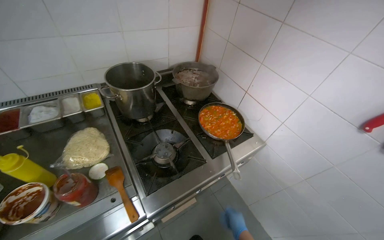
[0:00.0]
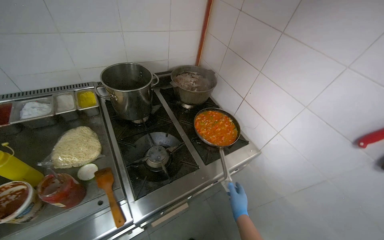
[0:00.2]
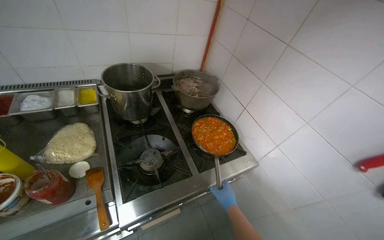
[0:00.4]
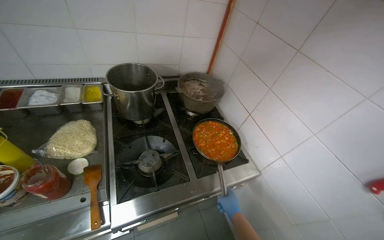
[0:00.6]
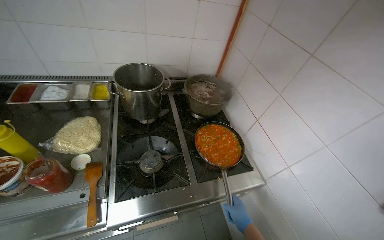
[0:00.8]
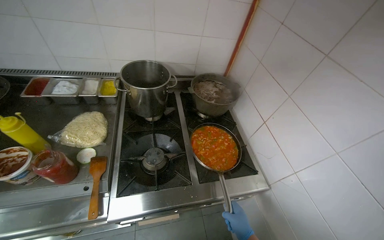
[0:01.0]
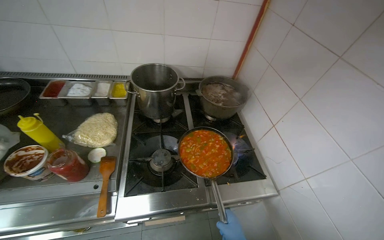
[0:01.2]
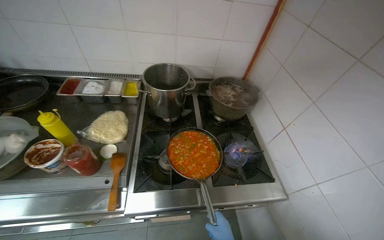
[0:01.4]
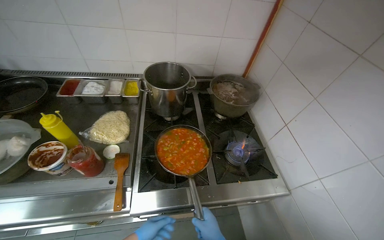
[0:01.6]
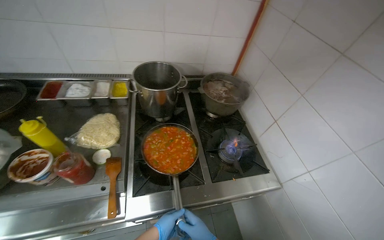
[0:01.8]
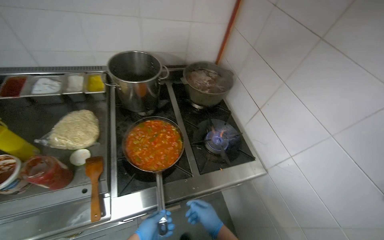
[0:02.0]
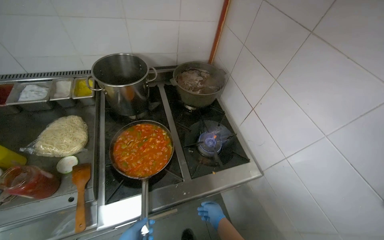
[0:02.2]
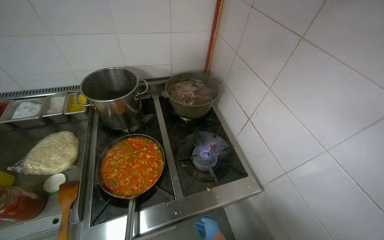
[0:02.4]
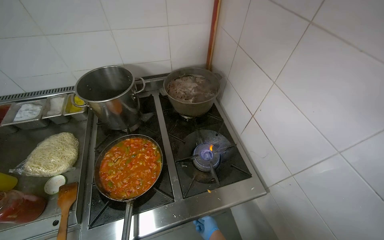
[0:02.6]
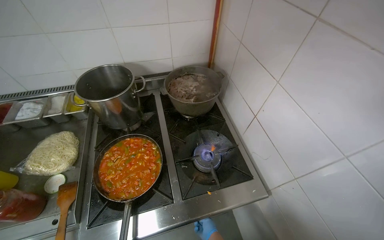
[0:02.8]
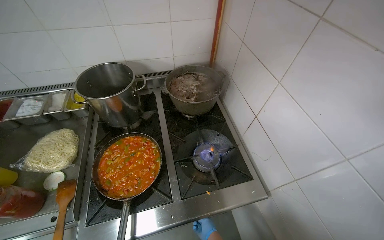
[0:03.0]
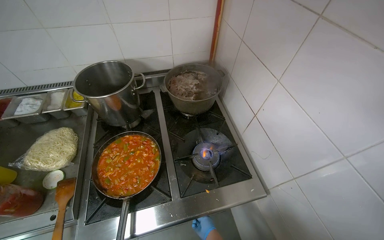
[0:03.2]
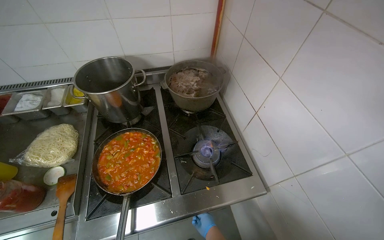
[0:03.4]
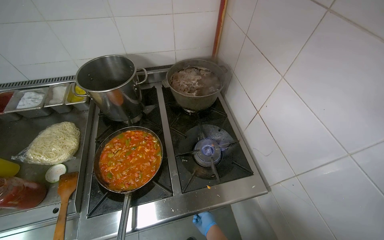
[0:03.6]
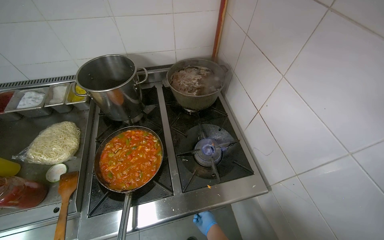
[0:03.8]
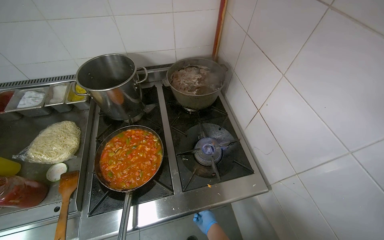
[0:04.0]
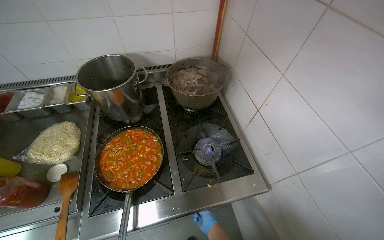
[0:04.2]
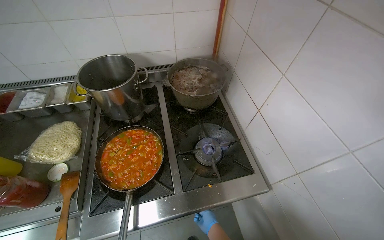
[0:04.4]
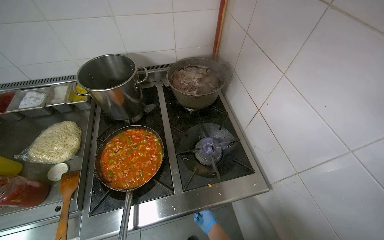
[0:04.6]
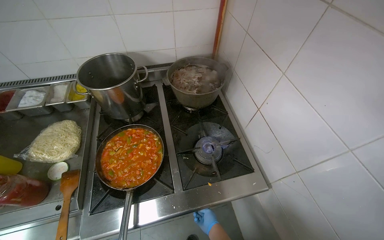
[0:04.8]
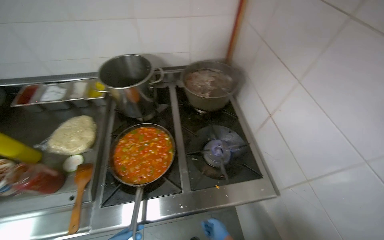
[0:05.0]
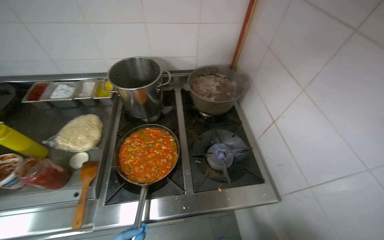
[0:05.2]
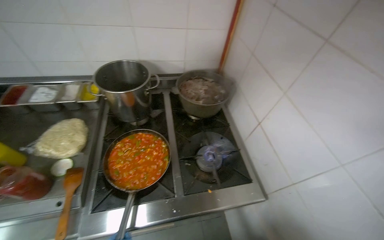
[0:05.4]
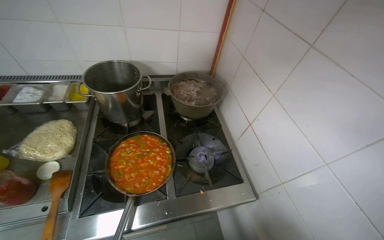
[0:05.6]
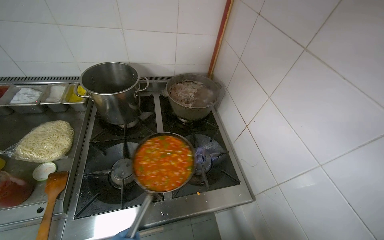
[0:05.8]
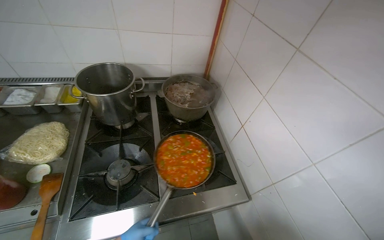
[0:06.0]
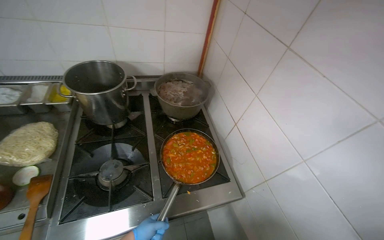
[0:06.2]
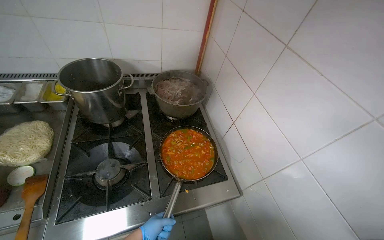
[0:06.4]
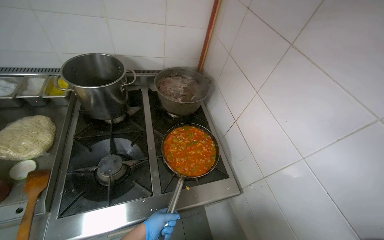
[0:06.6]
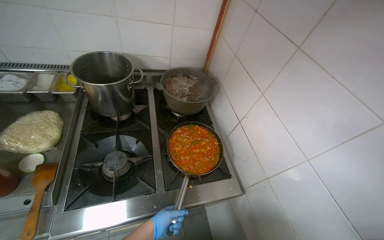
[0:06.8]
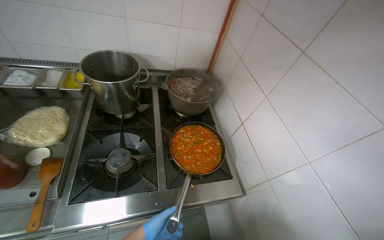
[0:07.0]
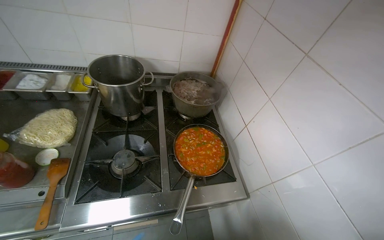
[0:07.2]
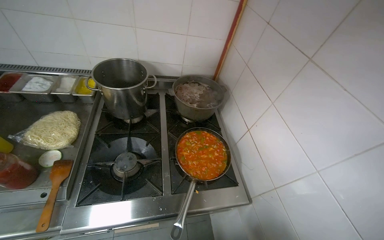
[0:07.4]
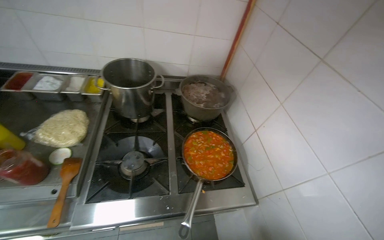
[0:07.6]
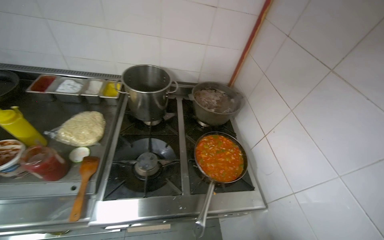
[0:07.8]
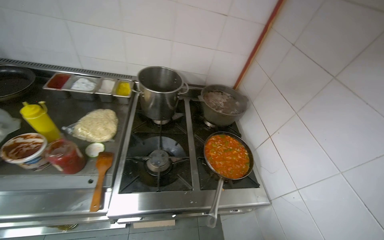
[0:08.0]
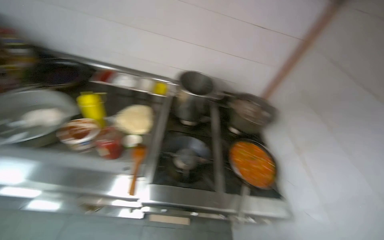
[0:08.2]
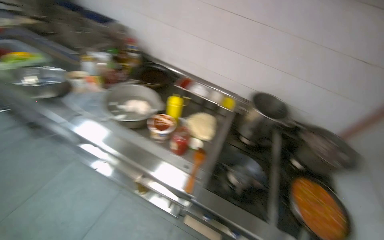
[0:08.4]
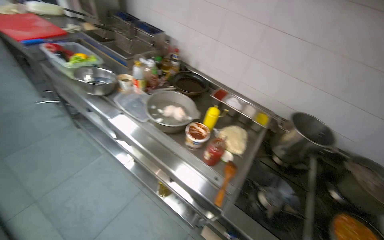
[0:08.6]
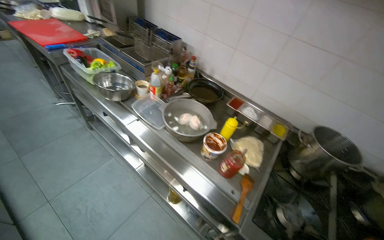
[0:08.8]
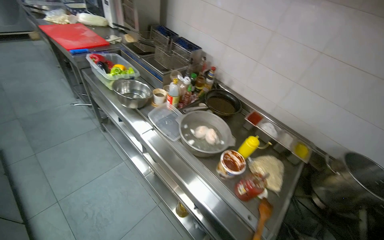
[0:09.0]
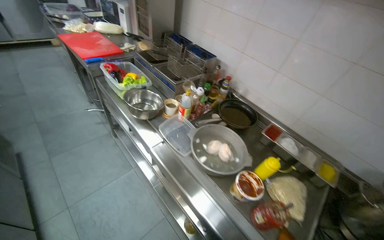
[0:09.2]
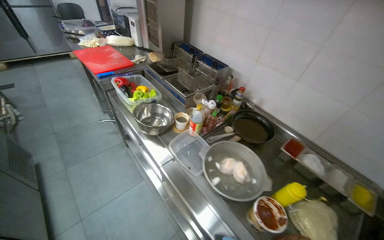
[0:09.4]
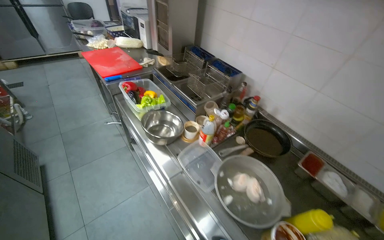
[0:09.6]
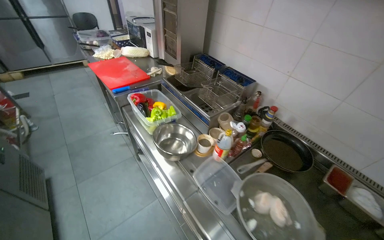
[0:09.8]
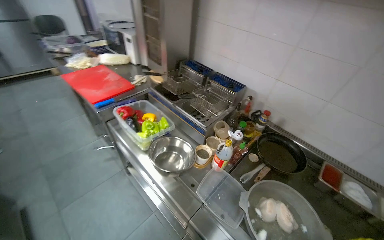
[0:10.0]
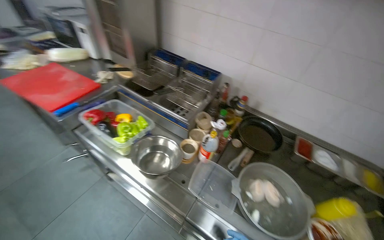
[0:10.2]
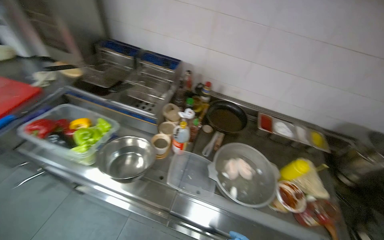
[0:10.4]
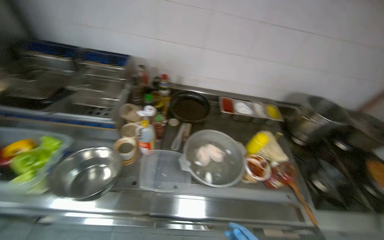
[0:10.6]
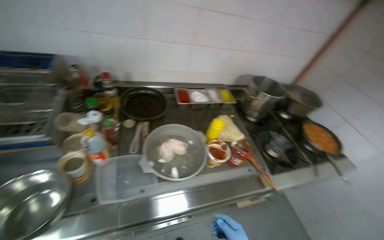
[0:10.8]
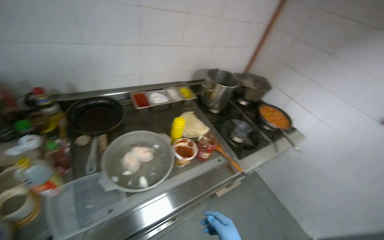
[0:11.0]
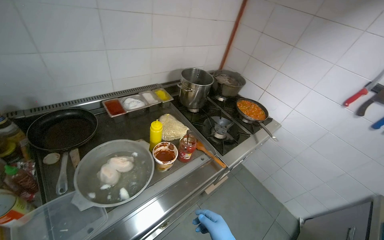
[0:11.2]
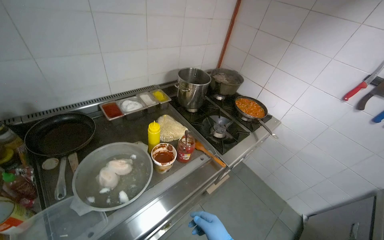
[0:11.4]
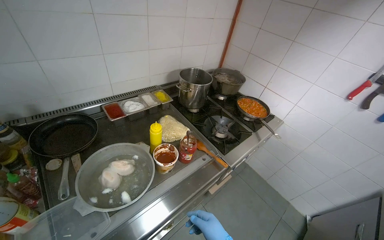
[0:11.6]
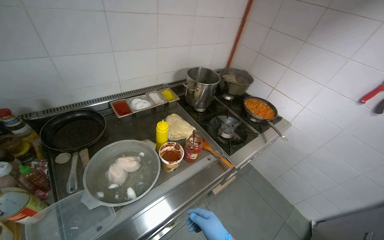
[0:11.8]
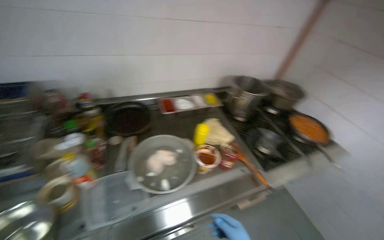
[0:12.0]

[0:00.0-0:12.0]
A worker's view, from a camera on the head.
Job: cooking food.
The whole recording: Adding and stirring vegetables in pan. The worker stirs the vegetables in a pan, tastes them, and adds sauce and seasoning.
0:00.0 to 0:01.6: The wearer's head swings some 25 degrees to the left.
0:07.6 to 0:09.0: The camera travels some 70 cm. The wearer's head swings roughly 50 degrees to the left. The view tilts about 15 degrees upward.
0:09.0 to 0:10.4: The camera is carried roughly 50 cm. The head turns to the right by some 25 degrees.
0:10.4 to 0:12.0: The head rotates approximately 40 degrees to the right.

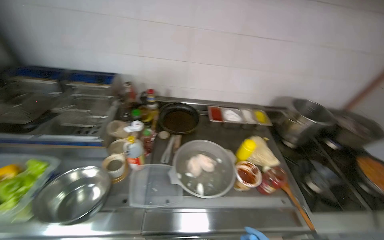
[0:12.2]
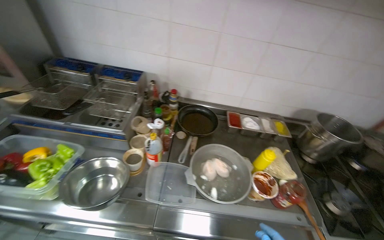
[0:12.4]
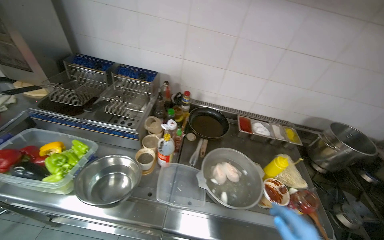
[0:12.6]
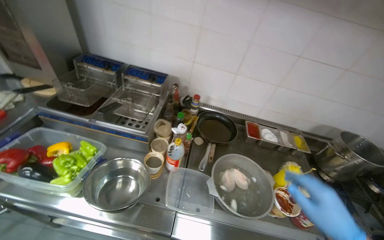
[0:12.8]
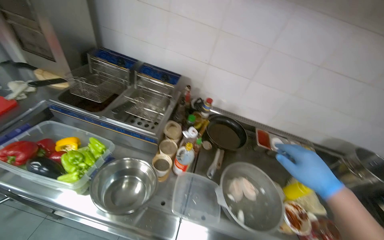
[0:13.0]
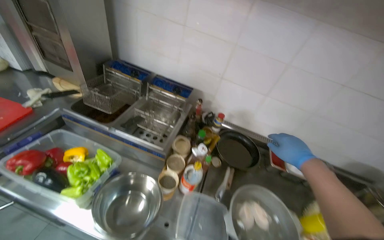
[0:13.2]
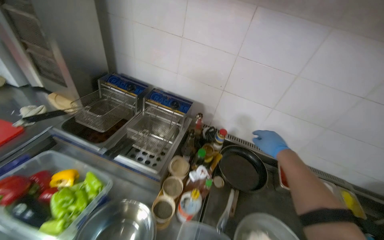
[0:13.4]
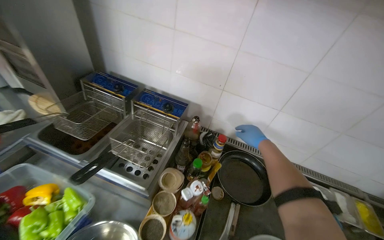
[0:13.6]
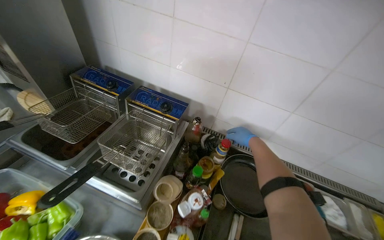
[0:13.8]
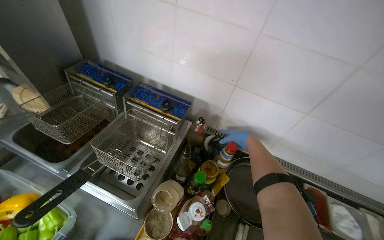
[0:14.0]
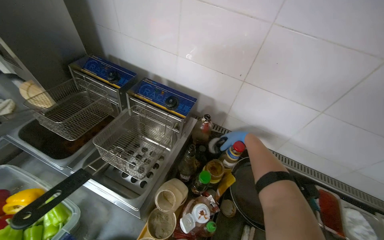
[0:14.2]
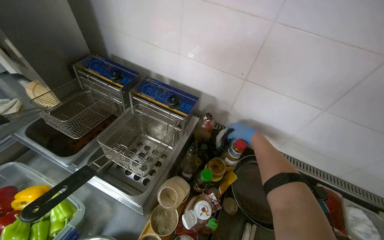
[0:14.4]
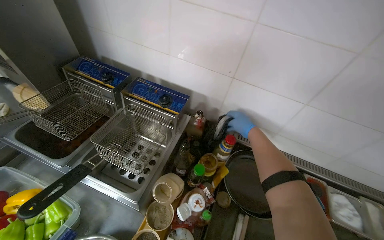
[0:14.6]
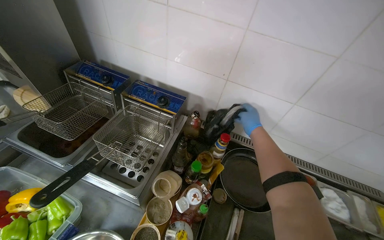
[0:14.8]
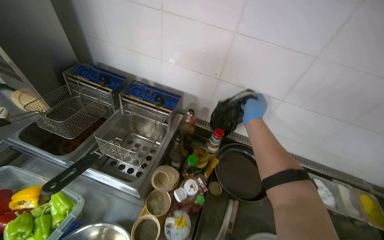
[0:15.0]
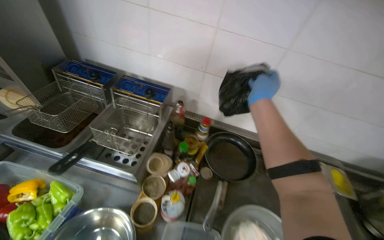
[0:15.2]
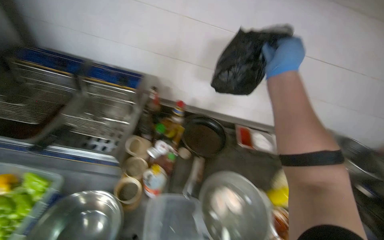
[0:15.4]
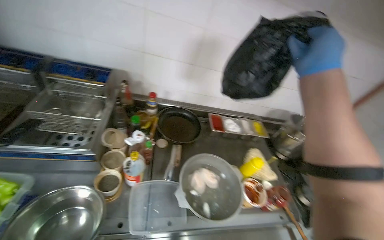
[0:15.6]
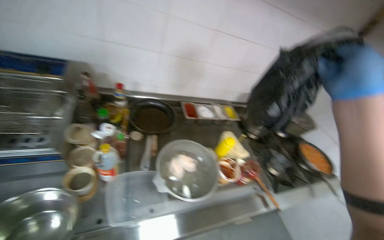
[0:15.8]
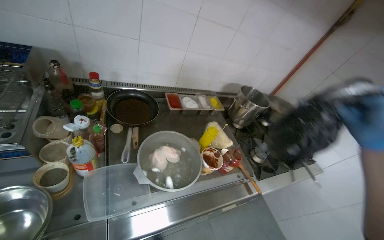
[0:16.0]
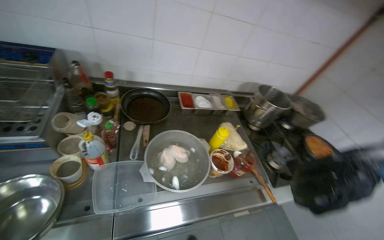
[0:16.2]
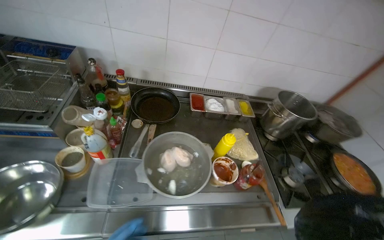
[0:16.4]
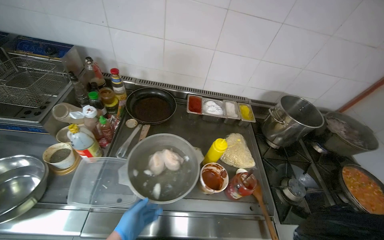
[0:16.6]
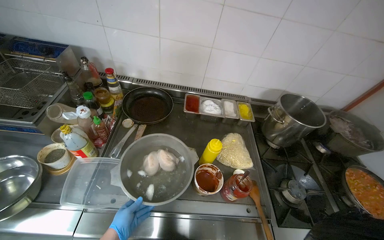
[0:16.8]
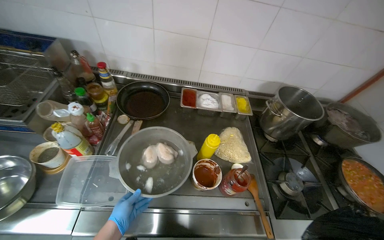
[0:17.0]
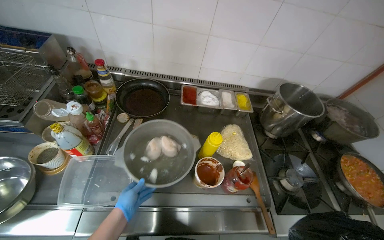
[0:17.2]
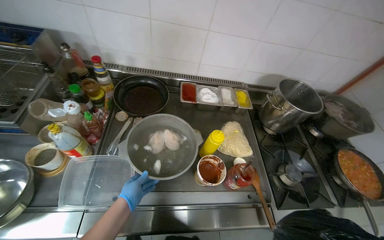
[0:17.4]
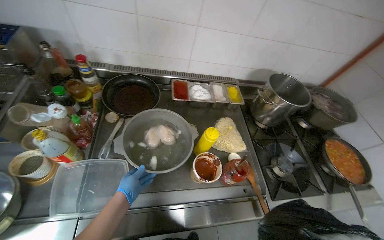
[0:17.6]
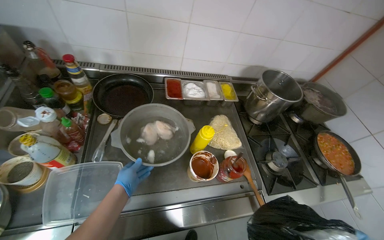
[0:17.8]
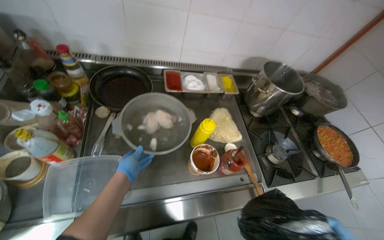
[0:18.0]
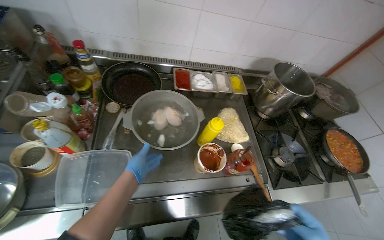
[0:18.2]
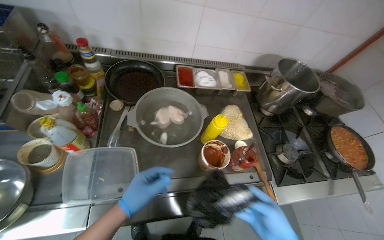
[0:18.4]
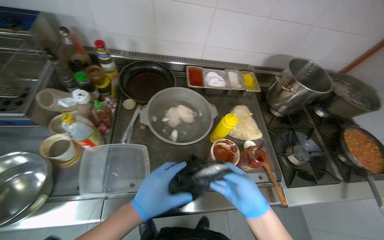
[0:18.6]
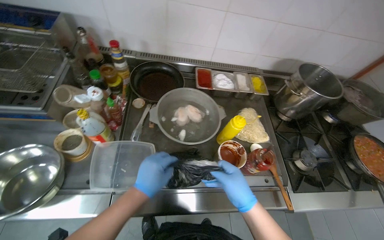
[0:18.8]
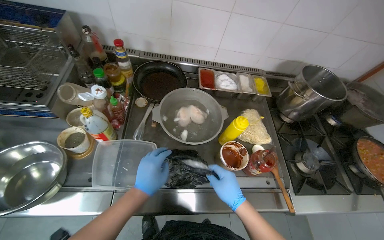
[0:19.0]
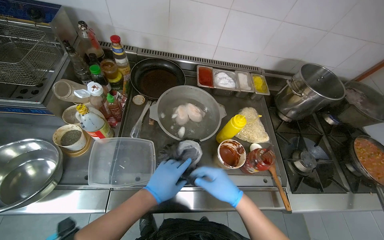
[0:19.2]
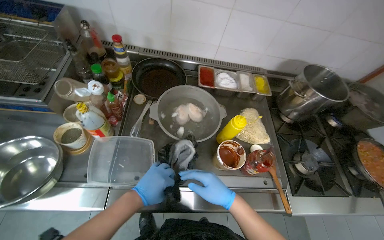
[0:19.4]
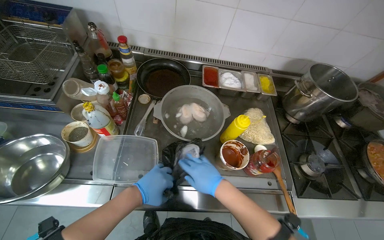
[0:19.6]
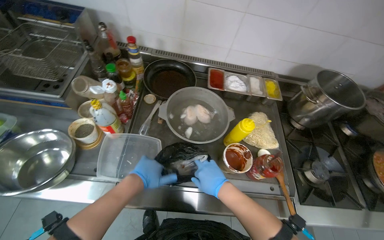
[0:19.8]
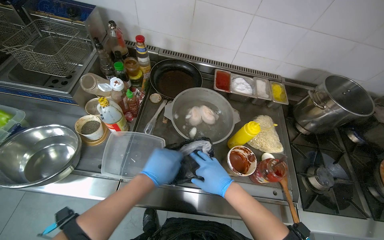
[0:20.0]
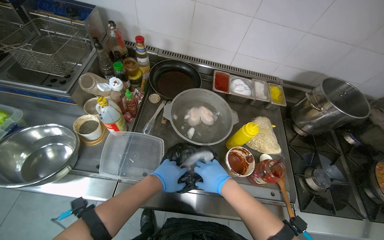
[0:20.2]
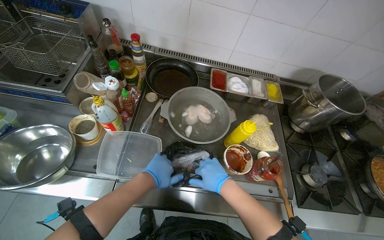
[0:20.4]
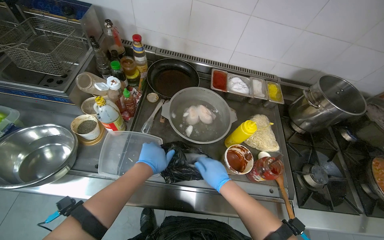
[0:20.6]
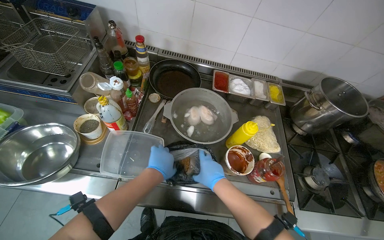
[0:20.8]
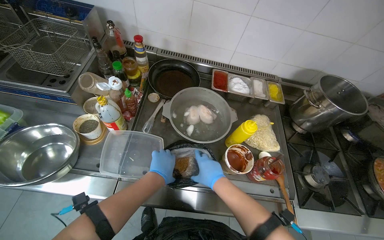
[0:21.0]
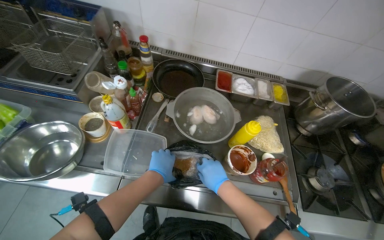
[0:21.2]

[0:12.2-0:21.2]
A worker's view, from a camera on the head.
Job: cooking food.
The whole recording: Adding and stirring vegetables in pan. The worker stirs the vegetables in a pan, tastes them, and adds sauce and seasoning.
0:12.2 to 0:13.8: The camera is carried roughly 50 cm. The wearer looks some 25 degrees further to the left.
0:13.8 to 0:15.2: The right hand shifts about 20 cm nearer to the camera.
0:15.2 to 0:16.6: The wearer moves about 40 cm.
0:16.6 to 0:18.2: The left hand goes approximately 20 cm up the picture and farther from the camera.
0:18.2 to 0:19.8: The left hand goes approximately 15 cm nearer to the camera.
0:19.8 to 0:21.2: The hands are busy where they are.
